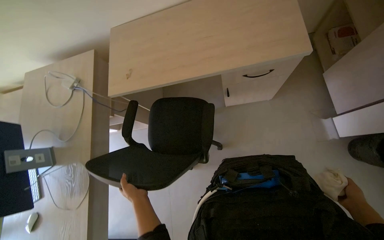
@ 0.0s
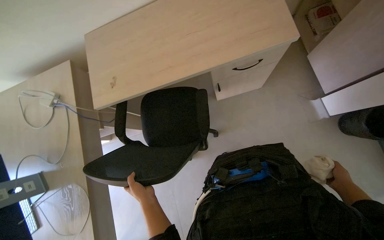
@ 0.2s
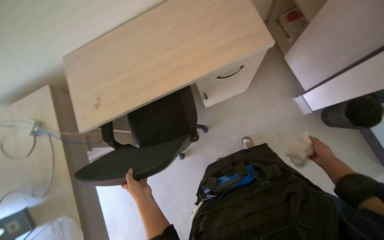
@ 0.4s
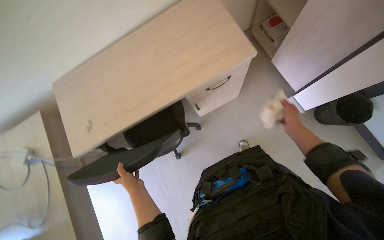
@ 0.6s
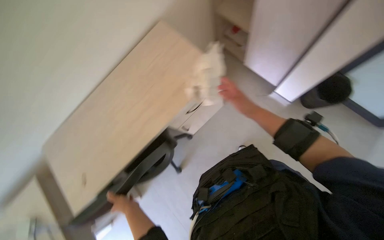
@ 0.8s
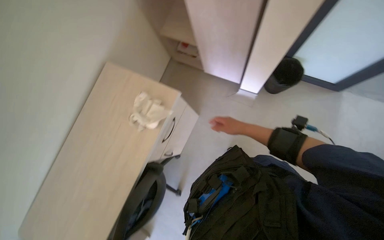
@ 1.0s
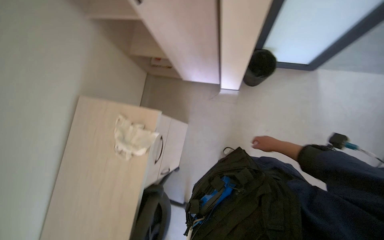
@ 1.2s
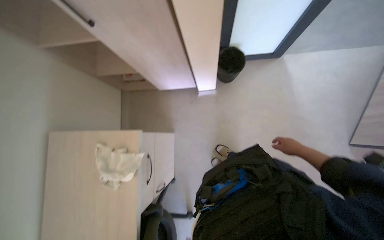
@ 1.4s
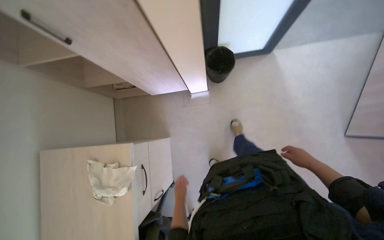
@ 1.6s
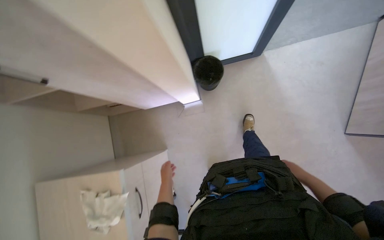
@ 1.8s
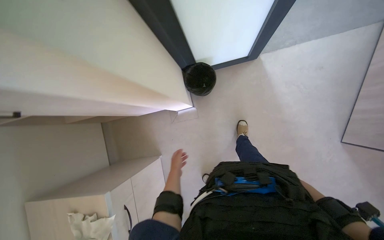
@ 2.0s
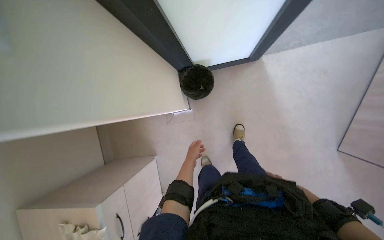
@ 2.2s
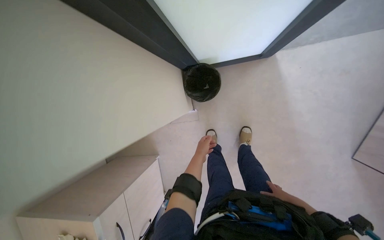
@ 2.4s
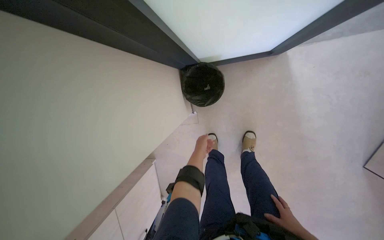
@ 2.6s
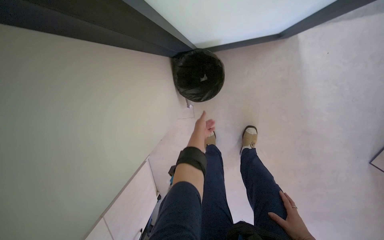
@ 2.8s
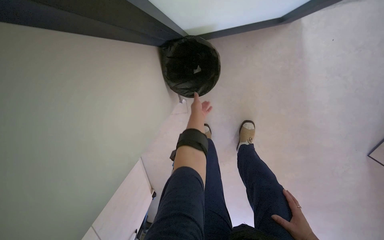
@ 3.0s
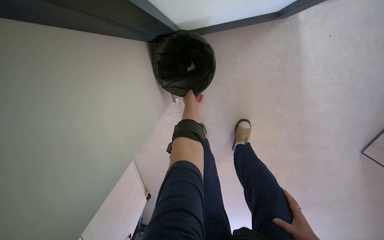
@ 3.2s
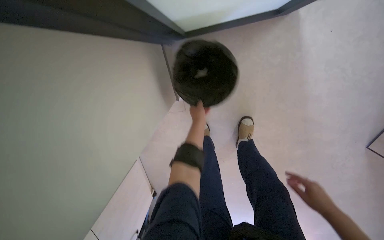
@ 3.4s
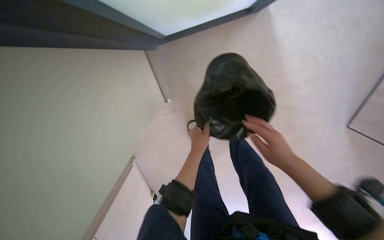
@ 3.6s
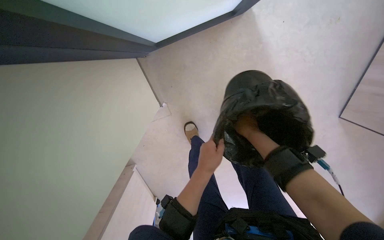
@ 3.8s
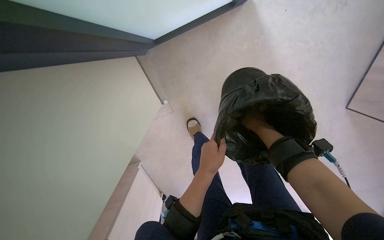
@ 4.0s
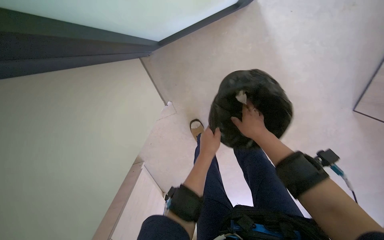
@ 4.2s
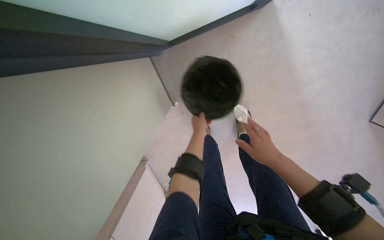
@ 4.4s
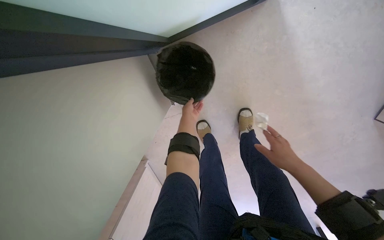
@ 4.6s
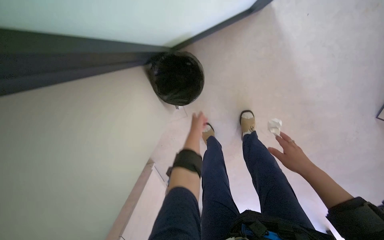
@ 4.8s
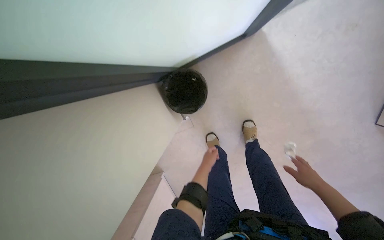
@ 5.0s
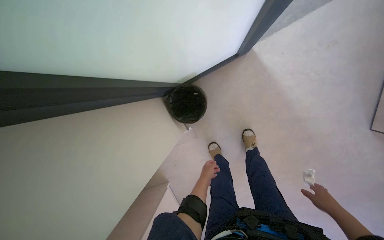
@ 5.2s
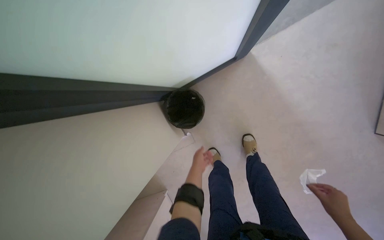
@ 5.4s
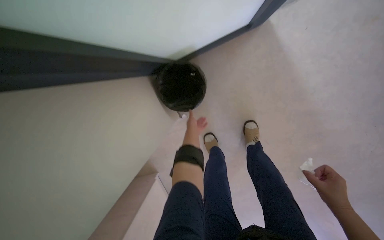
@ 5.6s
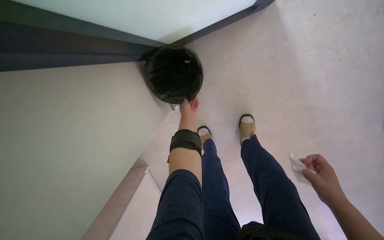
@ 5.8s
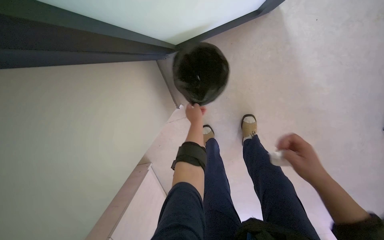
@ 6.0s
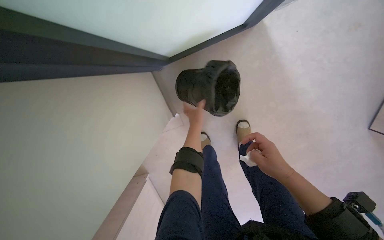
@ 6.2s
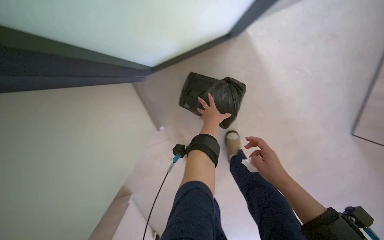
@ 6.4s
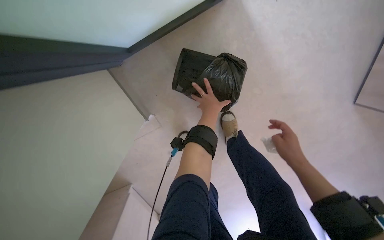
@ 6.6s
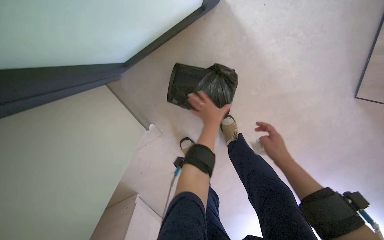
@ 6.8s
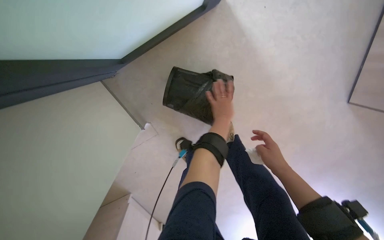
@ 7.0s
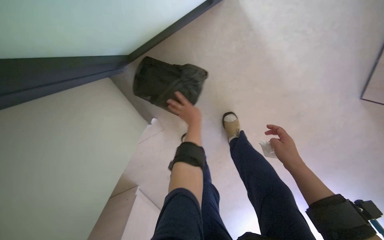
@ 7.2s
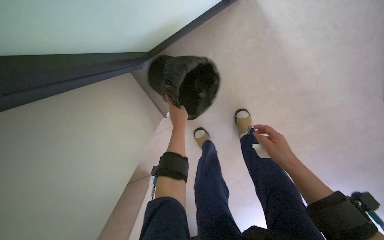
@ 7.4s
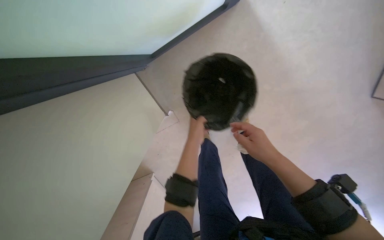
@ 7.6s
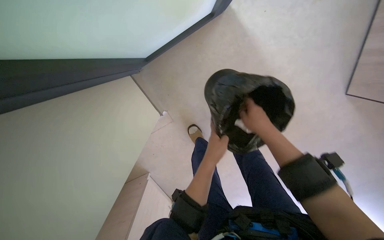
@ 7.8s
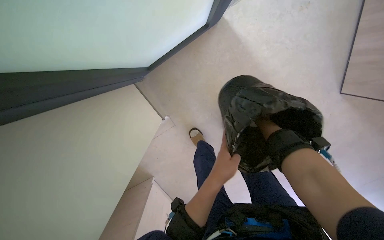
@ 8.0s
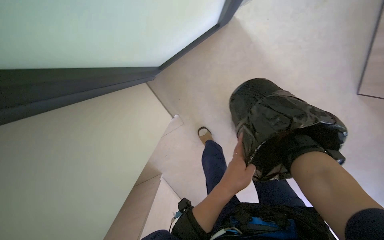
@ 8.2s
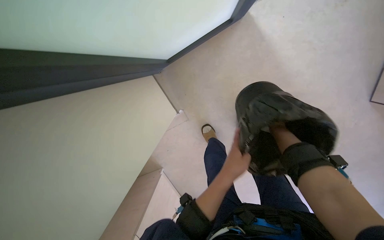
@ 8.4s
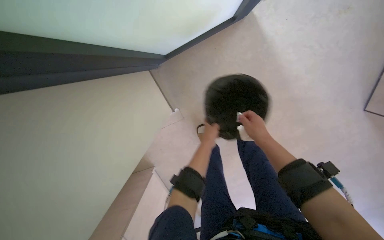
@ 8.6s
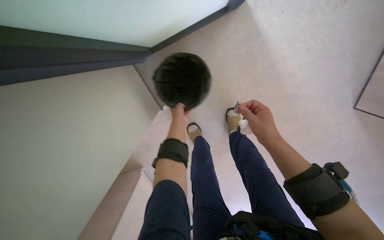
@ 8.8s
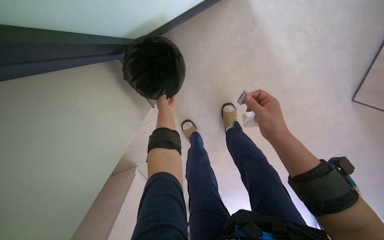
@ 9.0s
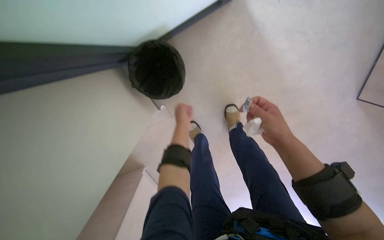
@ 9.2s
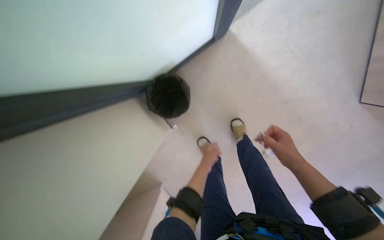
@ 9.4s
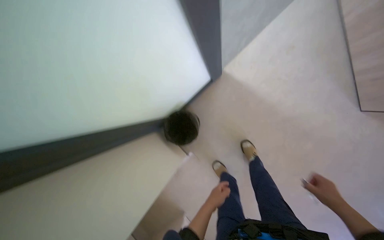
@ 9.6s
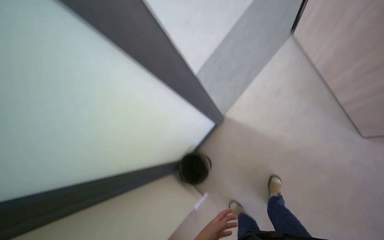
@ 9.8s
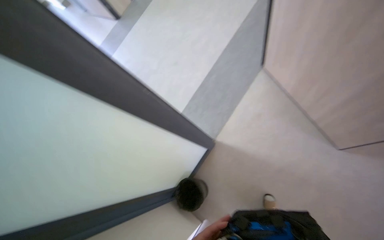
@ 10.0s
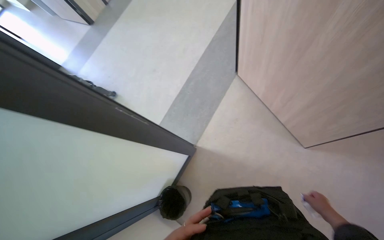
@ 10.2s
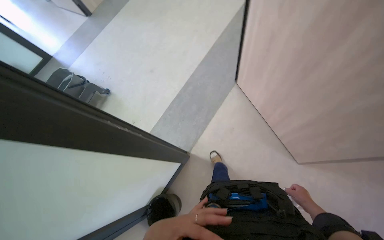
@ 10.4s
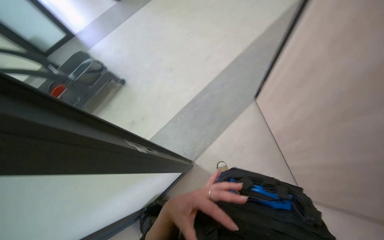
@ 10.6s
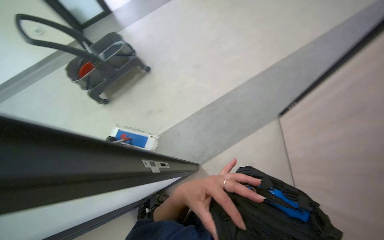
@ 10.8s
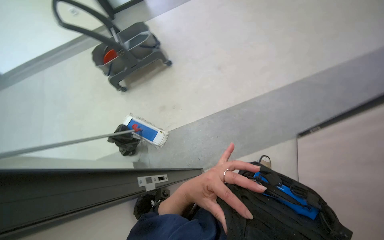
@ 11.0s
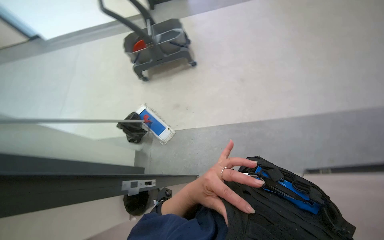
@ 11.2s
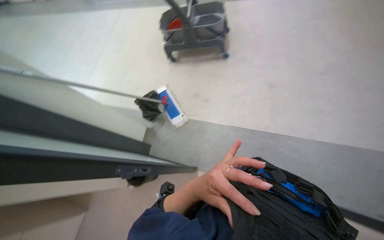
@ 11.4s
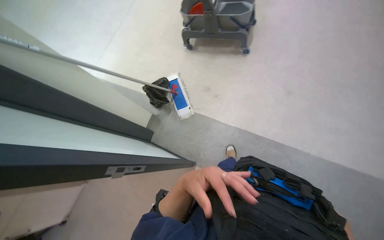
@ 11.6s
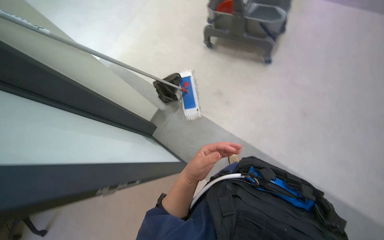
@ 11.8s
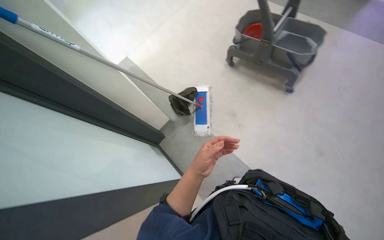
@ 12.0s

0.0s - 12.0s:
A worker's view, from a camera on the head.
Job: wiping surfaces.
The whole recording: Wiping office surfaces. The worker wipes various surfaces in the office, including window frames and shelves, with a cloth.
0.0s - 1.6s: The wearer looks about 85 degrees further to the right. The camera pitches upward, by roughly 15 degrees.
1.6s - 3.0s: The camera is carried approximately 80 cm. The view tilts some 25 degrees downward.
3.0s - 4.4s: The left hand moves nearer to the camera, approximately 10 cm.
4.4s - 6.0s: The left hand shifts approximately 10 cm farther from the camera, and travels down the picture and back again, roughly 15 cm each way, while the right hand is displaced to the right by some 10 cm.
6.0s - 7.6s: The left hand heads nearer to the camera, covering about 15 cm, and travels to the right and back again, about 20 cm each way.
7.6s - 9.0s: The right hand travels farther from the camera and back again, approximately 15 cm each way; the left hand moves farther from the camera, approximately 15 cm.
9.0s - 10.4s: The camera is carried roughly 40 cm. The wearer looks approximately 35 degrees further upward.
10.4s - 12.0s: The head travels approximately 70 cm. The wearer's head swings about 100 degrees to the left. The wearer looks roughly 20 degrees further downward.

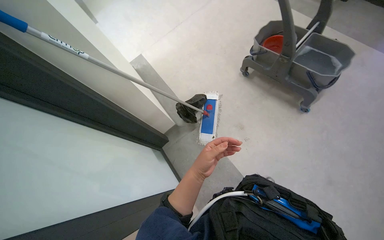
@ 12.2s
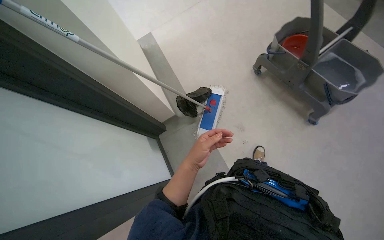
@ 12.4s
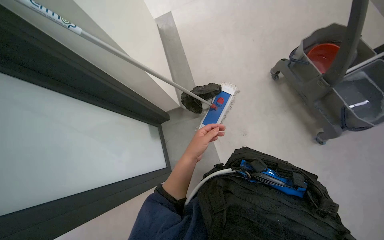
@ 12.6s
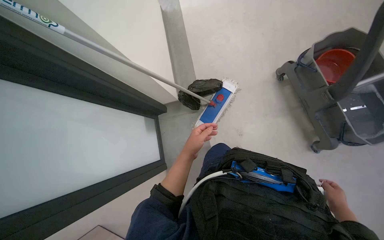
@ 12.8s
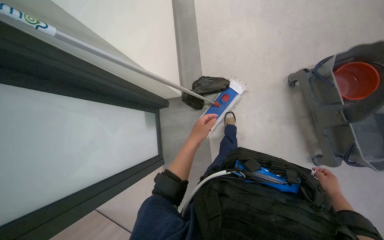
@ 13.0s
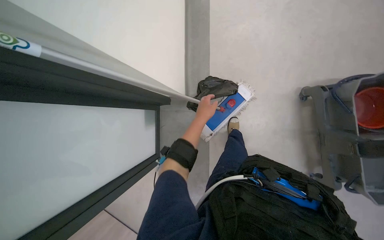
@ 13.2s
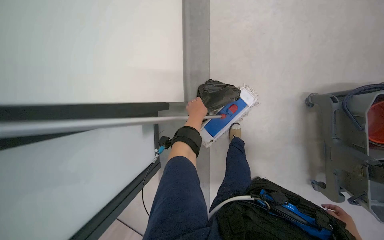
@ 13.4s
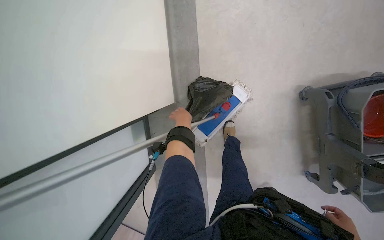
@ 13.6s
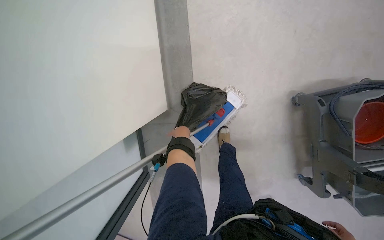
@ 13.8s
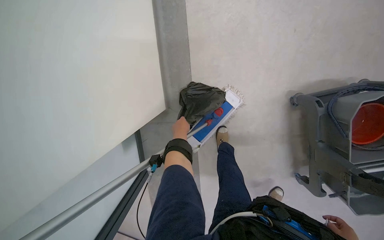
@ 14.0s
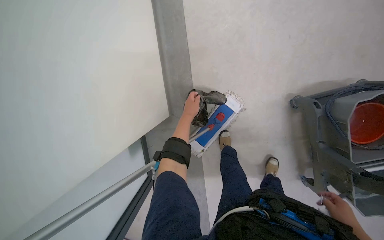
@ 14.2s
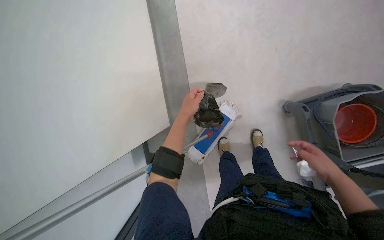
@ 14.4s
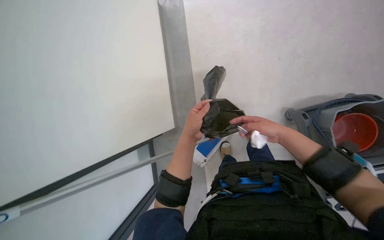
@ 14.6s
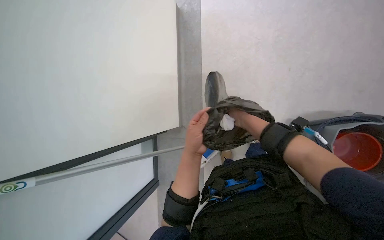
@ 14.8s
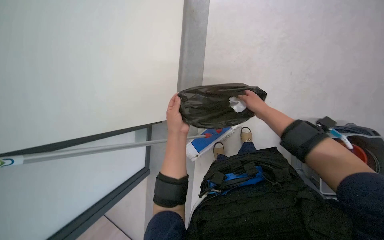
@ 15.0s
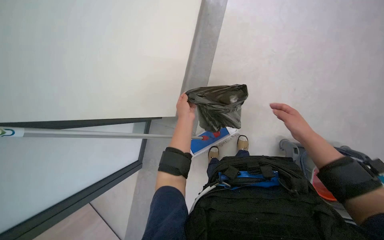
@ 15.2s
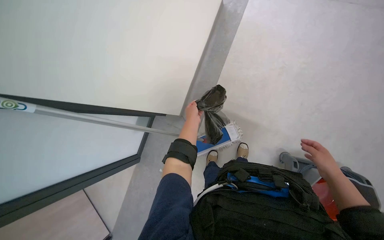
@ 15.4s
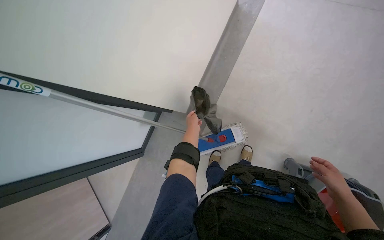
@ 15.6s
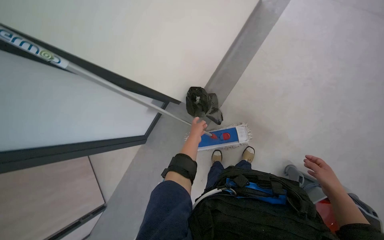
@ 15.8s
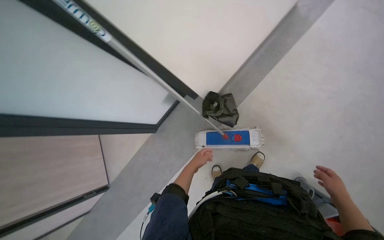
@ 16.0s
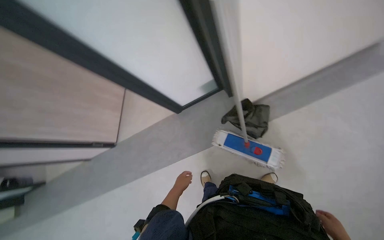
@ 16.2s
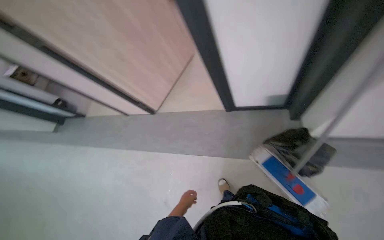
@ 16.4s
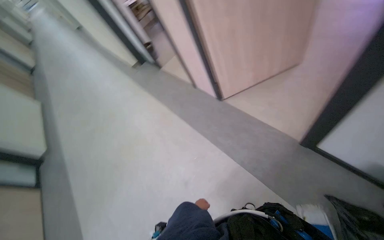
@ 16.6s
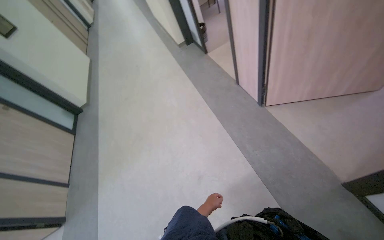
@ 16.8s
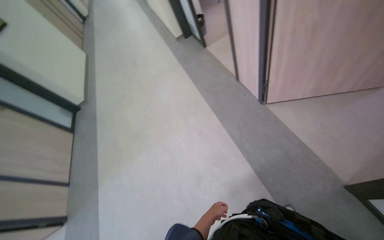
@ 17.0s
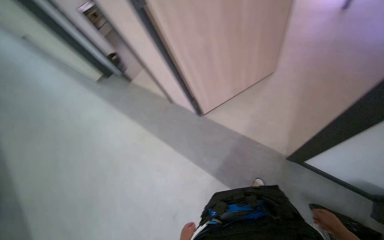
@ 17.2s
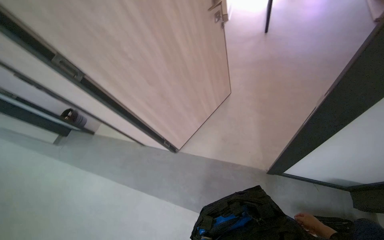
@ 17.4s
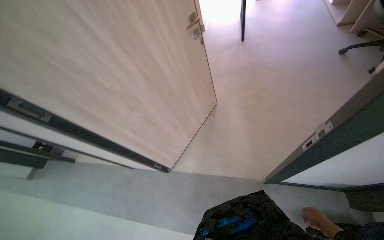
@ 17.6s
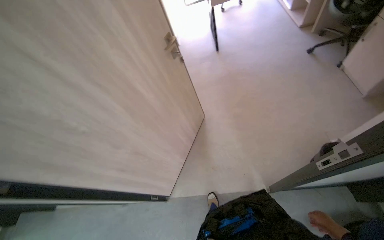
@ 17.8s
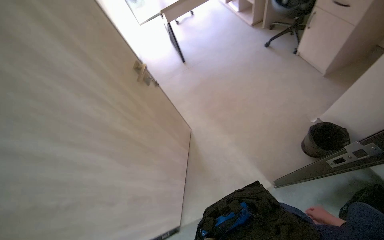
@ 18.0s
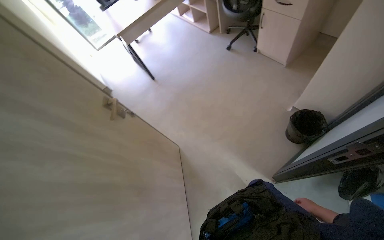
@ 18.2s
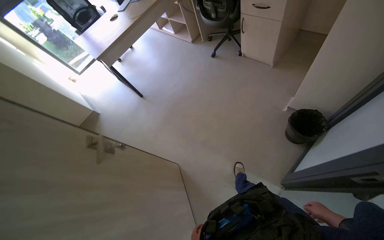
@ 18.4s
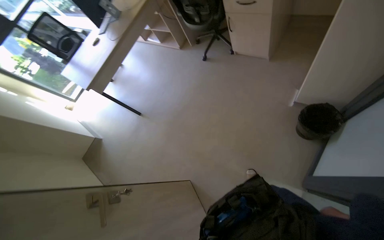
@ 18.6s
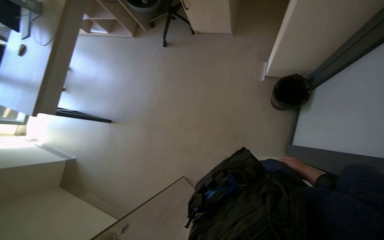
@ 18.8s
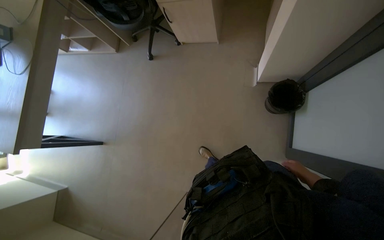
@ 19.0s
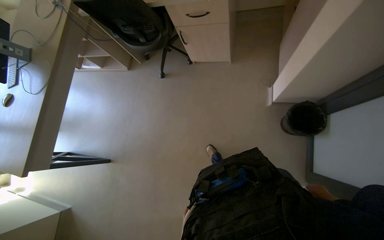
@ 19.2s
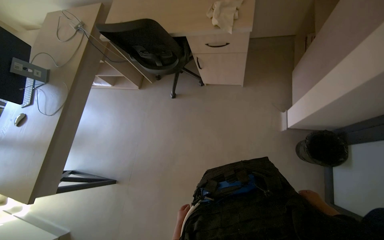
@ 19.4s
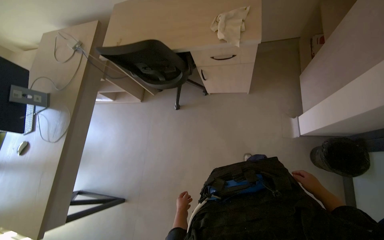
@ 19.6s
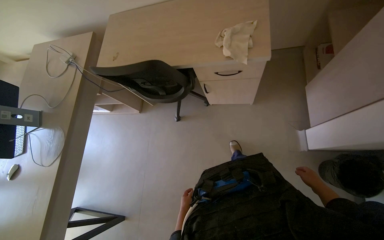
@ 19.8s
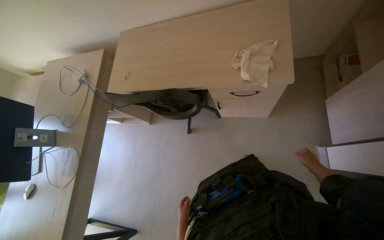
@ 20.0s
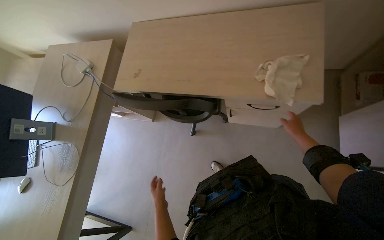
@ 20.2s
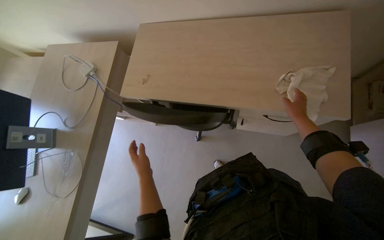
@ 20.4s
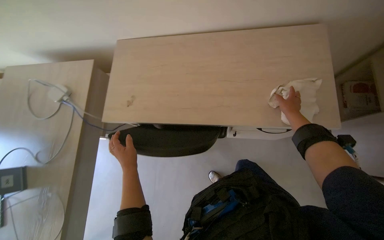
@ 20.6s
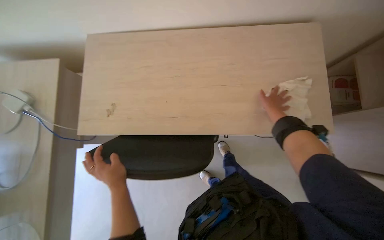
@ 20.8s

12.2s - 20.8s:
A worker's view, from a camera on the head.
Job: wiping surfaces.
The whole recording: Wiping office surfaces. The worker wipes various surfaces in the office, including window frames and shelves, with a cloth.
12.2s - 13.6s: The camera travels roughly 80 cm. The wearer looks approximately 40 degrees further downward. The scene turns roughly 30 degrees clockwise in the picture.
13.6s - 15.0s: The left hand is displaced nearer to the camera by roughly 35 cm.
15.0s - 16.6s: The camera travels roughly 70 cm. The head rotates approximately 120 degrees to the left.
16.6s - 18.0s: The head travels approximately 70 cm. The wearer looks some 65 degrees further to the right. The wearer looks some 20 degrees further upward.
18.0s - 19.4s: The camera is carried some 90 cm. The head rotates roughly 55 degrees to the right.
19.4s - 20.8s: The camera travels about 80 cm.
